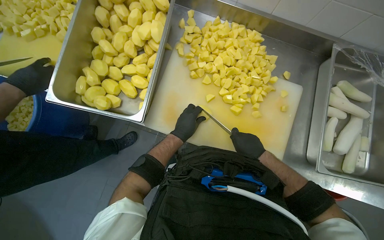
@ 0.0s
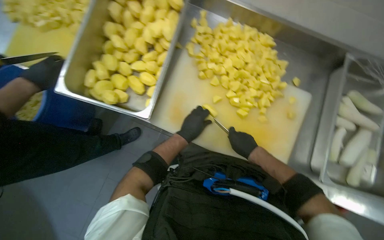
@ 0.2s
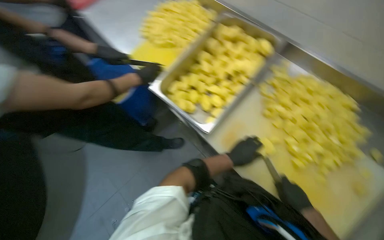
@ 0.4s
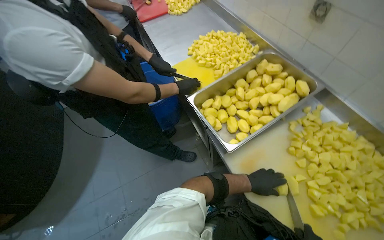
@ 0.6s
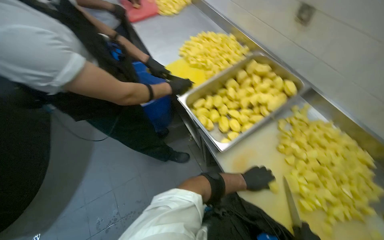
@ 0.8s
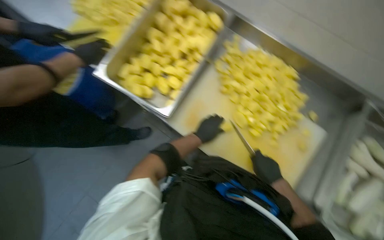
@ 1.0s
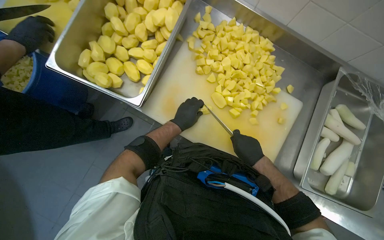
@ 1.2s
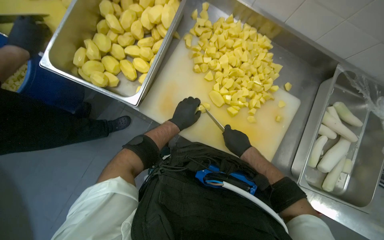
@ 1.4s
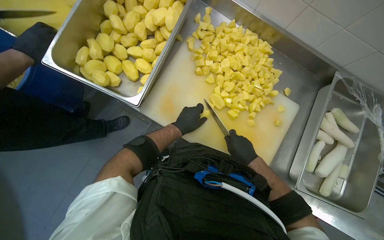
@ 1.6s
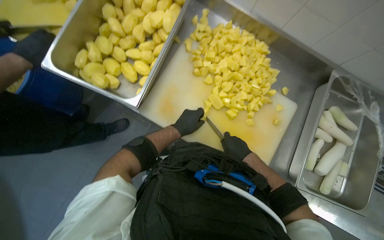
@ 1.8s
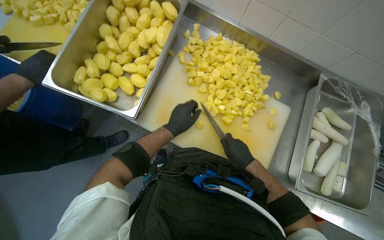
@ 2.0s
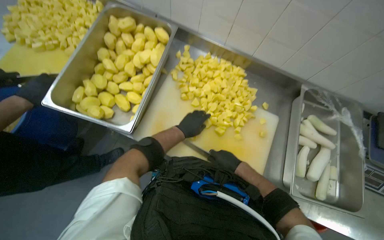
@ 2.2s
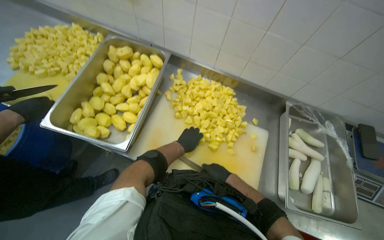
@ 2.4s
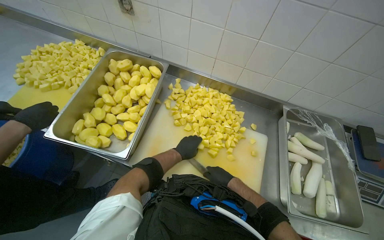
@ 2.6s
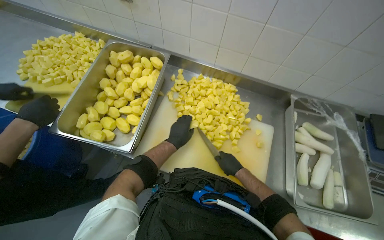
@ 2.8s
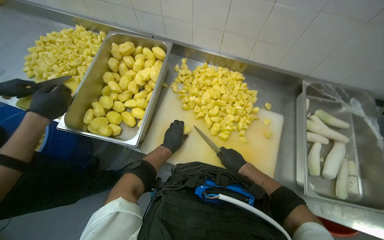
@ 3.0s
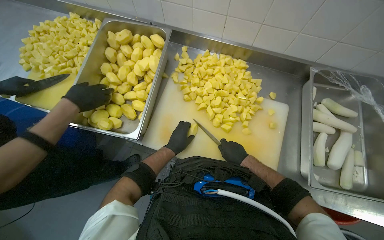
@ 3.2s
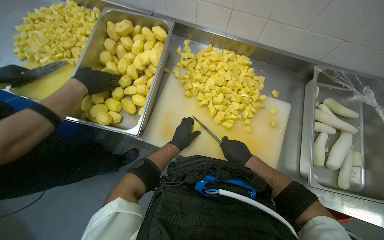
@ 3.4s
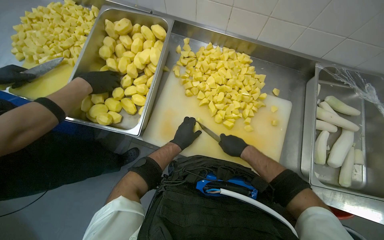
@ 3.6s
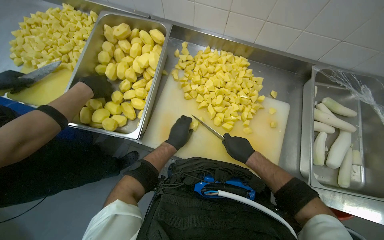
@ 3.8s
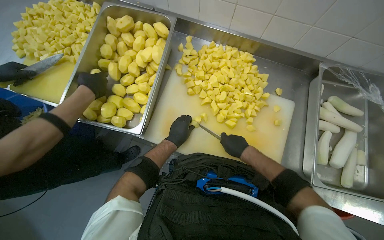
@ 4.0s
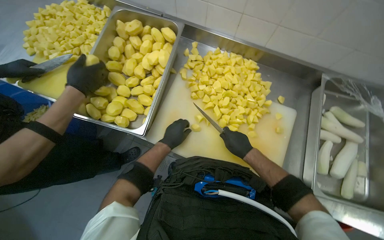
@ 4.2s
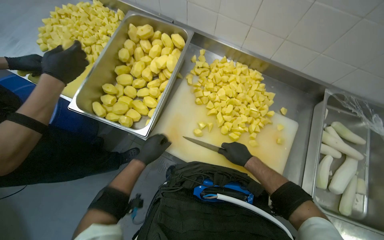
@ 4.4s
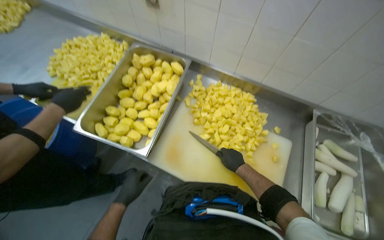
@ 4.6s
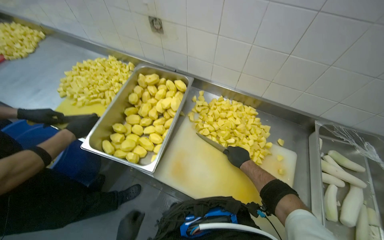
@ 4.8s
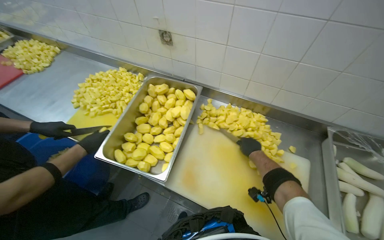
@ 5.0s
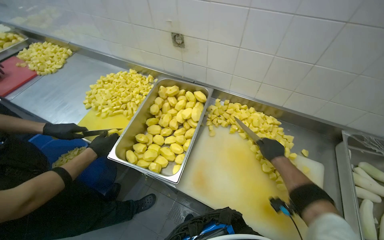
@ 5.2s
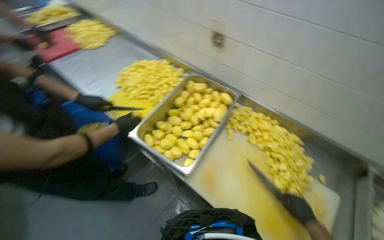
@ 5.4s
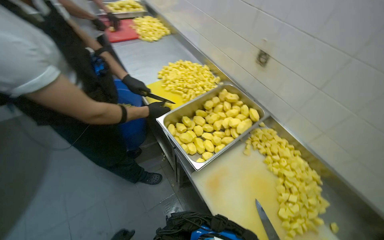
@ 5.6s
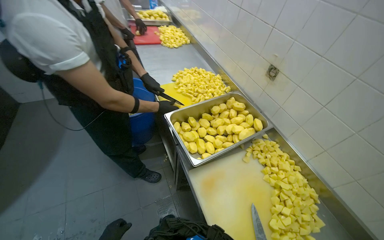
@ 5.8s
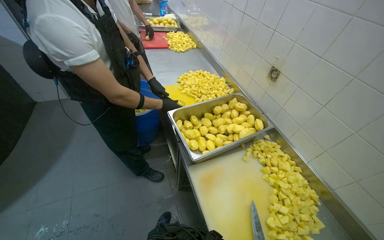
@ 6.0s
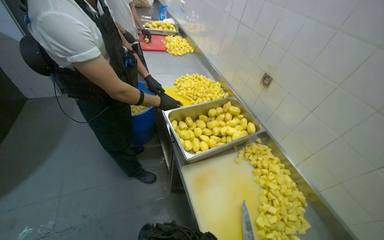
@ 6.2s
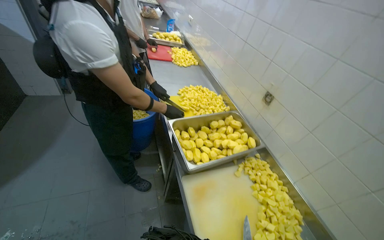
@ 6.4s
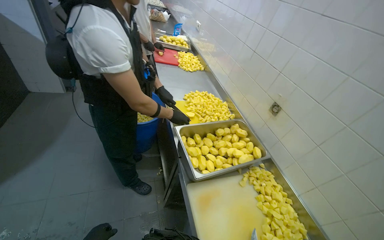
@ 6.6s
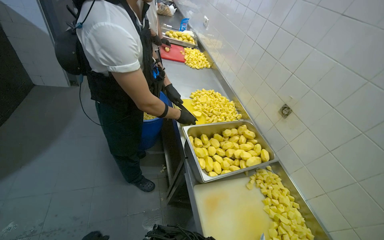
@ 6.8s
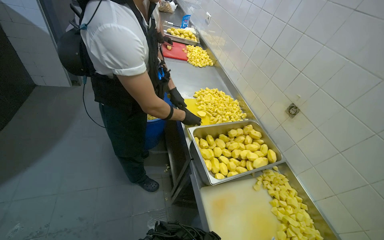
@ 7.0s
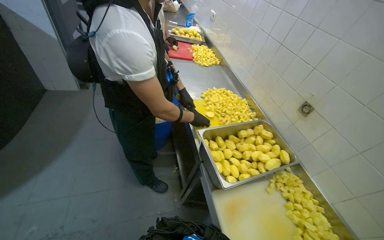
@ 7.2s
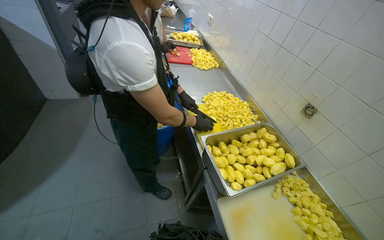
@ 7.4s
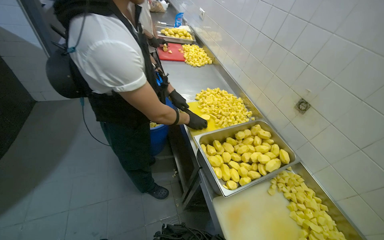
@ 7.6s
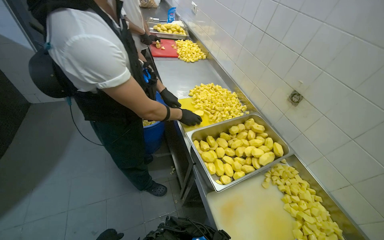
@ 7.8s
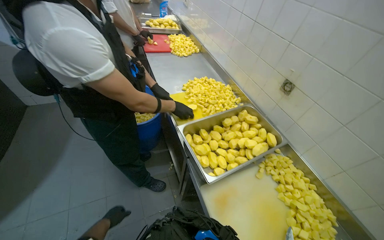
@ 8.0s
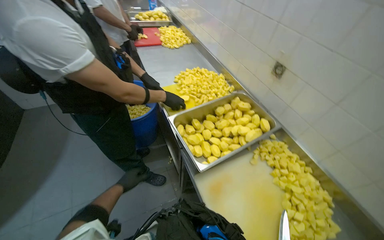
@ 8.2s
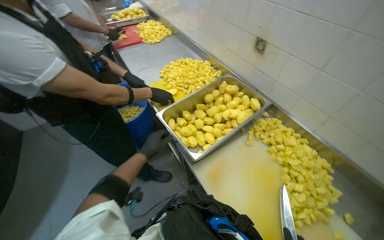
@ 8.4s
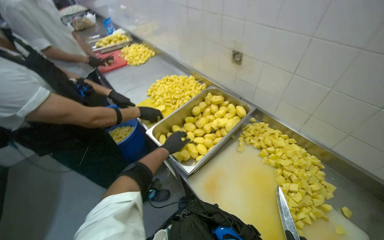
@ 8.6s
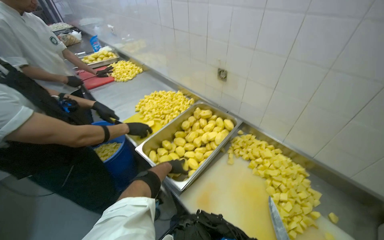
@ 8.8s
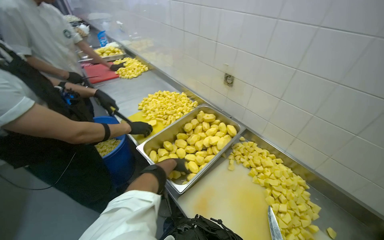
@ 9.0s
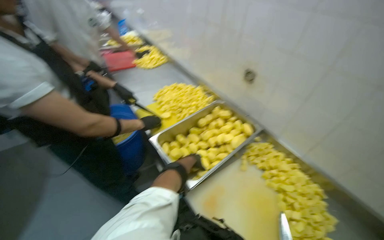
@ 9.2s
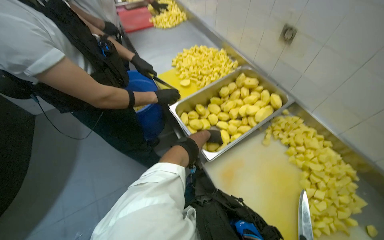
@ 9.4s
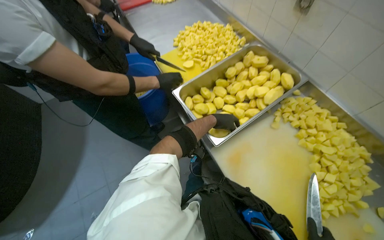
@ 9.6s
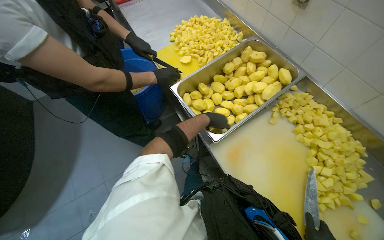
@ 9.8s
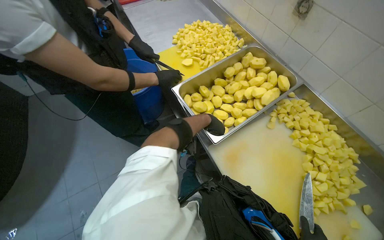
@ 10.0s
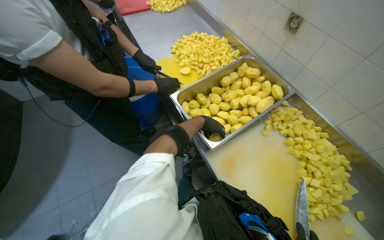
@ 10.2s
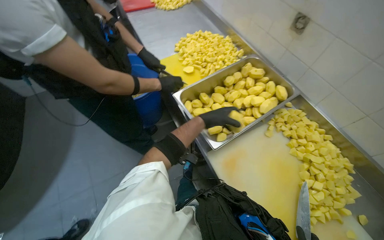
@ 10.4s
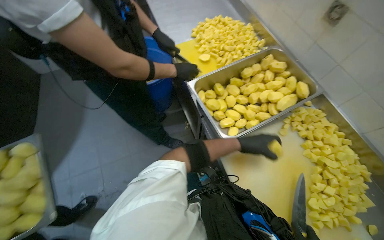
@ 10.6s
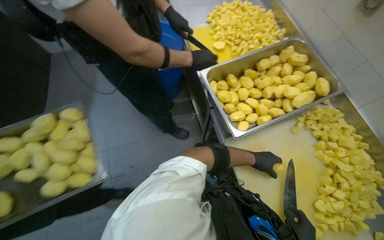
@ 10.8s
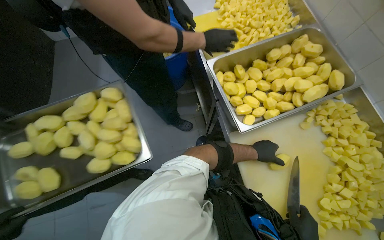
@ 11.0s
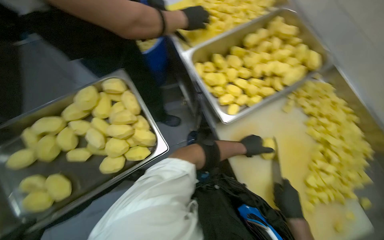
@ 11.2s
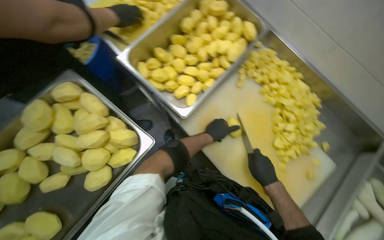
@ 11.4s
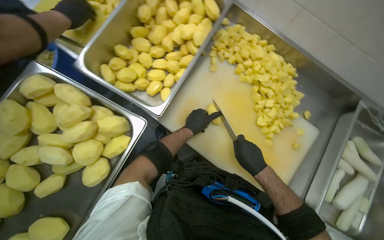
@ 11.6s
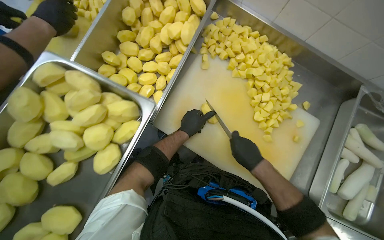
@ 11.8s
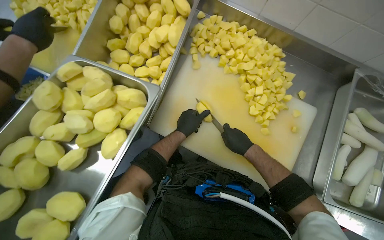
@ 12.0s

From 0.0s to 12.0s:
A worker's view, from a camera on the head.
Job: preparing food.
The whole recording: Cutting potatoes into pieces. The worker cuts peeled potatoes into smaller pieces on a white cutting board.
From 3.0s to 4.4s: The left hand goes roughly 10 cm to the left.
From 4.4s to 6.0s: The head rotates roughly 45 degrees to the left. The view tips upward by about 25 degrees.
From 9.0s to 10.4s: The view tips downward by roughly 20 degrees.
From 10.4s to 12.0s: The view tilts approximately 20 degrees downward. Everything in view rotates approximately 35 degrees counterclockwise.

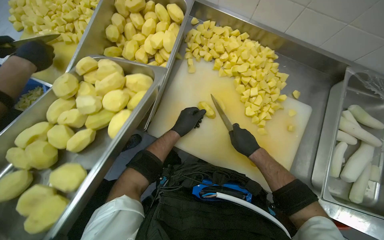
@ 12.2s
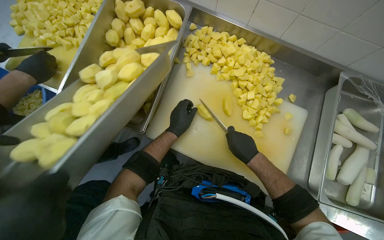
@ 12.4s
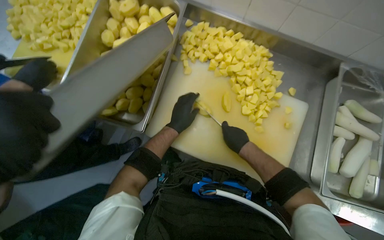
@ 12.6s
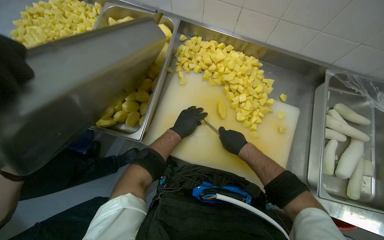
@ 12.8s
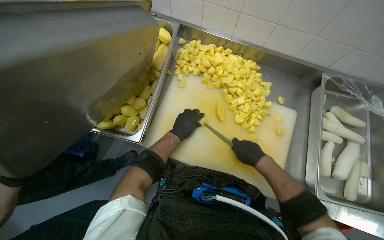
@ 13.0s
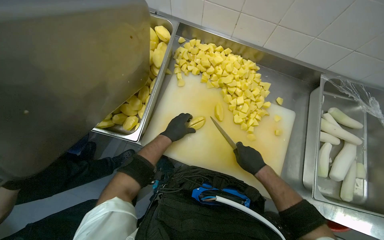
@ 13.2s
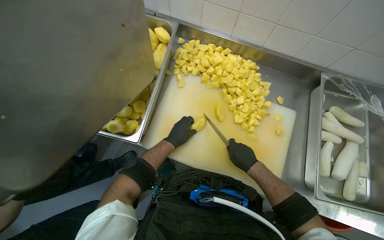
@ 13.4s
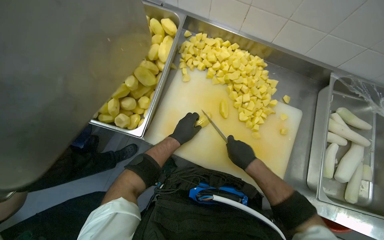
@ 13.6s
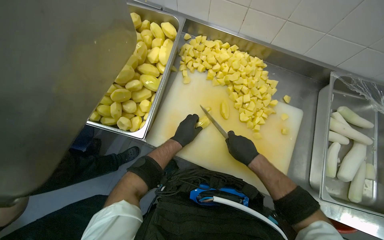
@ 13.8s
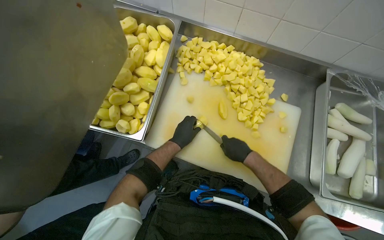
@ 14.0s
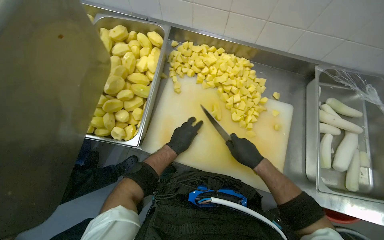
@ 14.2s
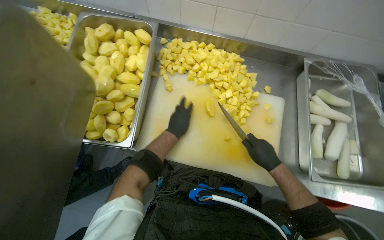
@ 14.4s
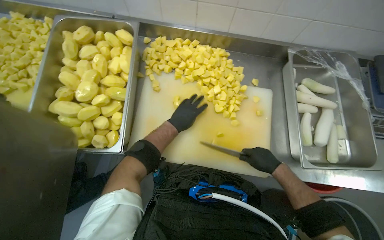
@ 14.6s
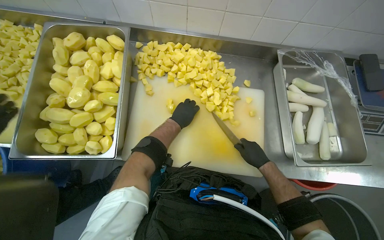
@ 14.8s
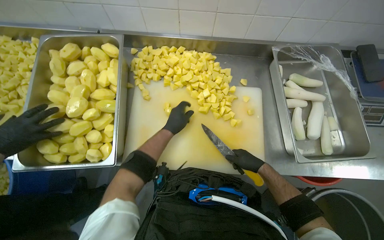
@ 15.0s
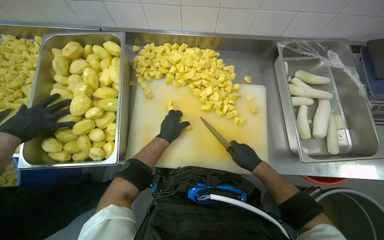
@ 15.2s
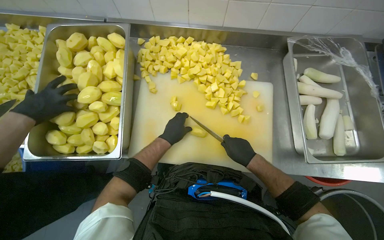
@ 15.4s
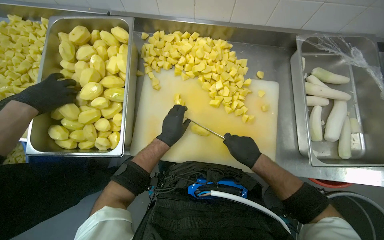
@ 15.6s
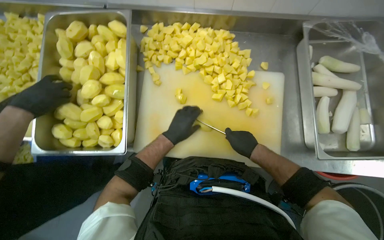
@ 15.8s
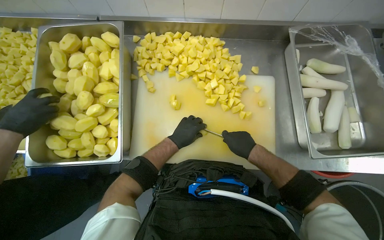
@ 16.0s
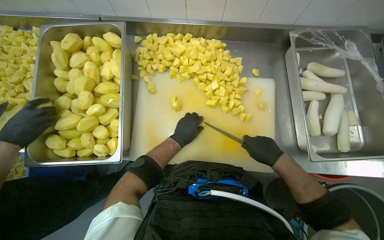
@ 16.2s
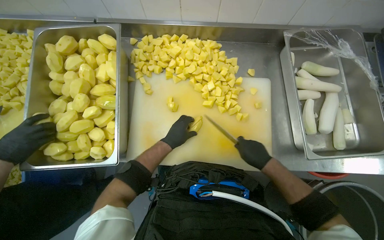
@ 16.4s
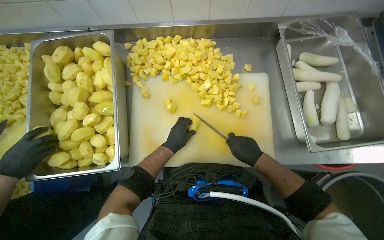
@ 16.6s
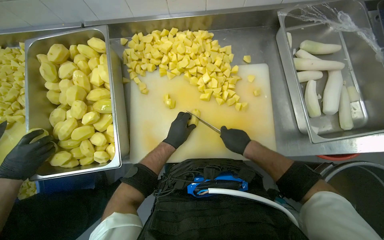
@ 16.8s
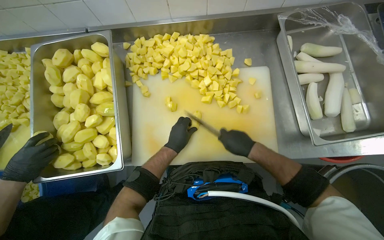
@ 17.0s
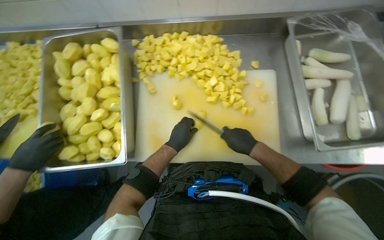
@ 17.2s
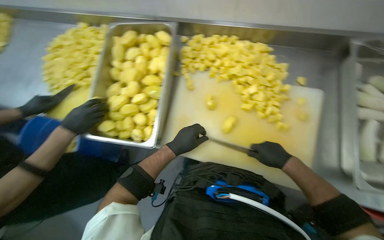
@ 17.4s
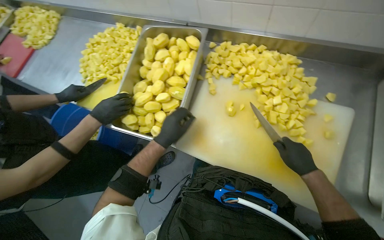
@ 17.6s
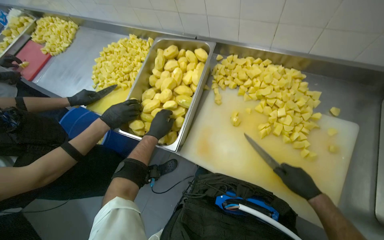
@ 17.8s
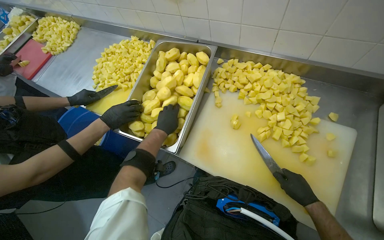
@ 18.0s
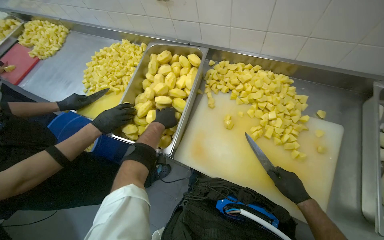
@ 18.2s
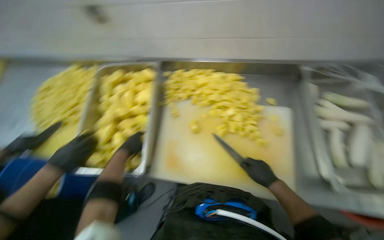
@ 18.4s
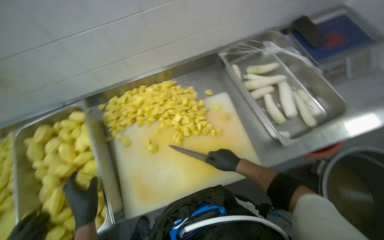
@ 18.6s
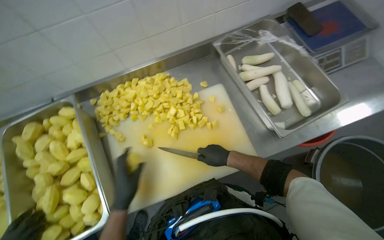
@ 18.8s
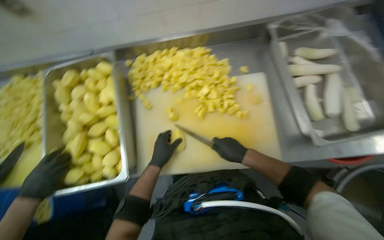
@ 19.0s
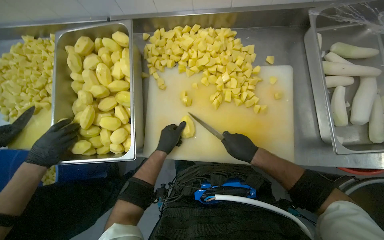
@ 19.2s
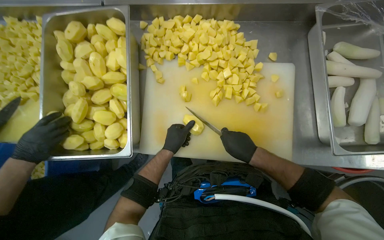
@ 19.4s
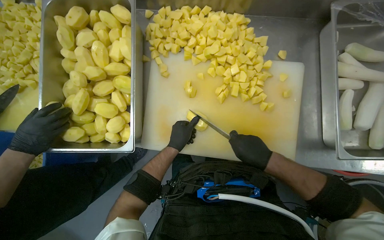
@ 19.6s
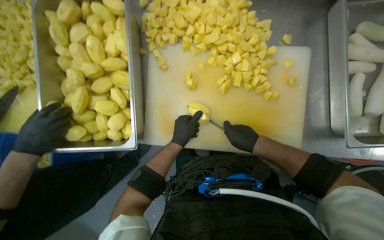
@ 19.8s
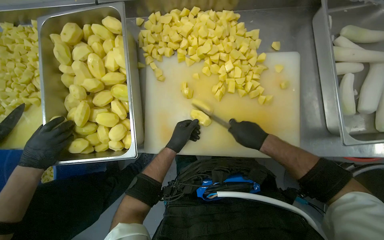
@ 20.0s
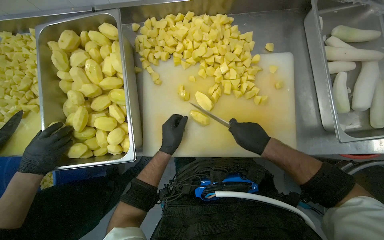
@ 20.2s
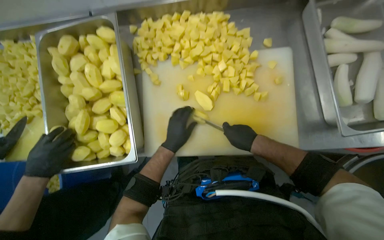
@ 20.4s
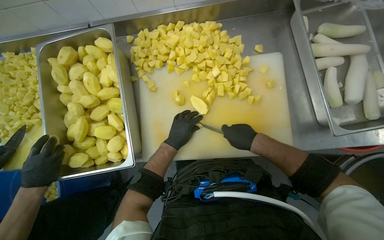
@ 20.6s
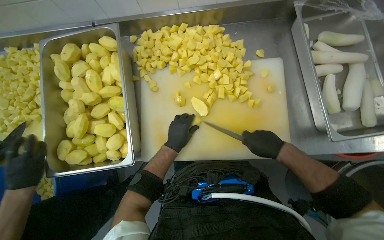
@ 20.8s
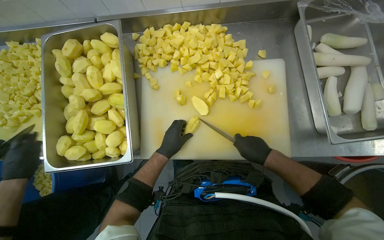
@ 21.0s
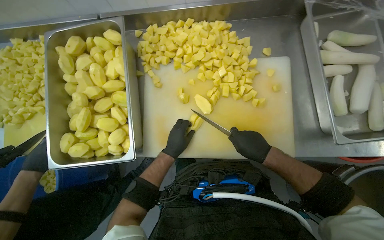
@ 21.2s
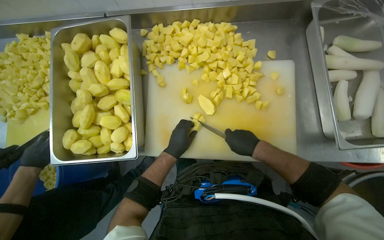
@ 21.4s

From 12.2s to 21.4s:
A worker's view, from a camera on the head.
Job: preparing food.
The whole recording: Cutting potatoes into pieces. The worker cuts peeled potatoes into smaller pieces on a white cutting board.
From 12.2s to 13.8s: The hands stay close to where they were, moving slightly.
From 15.2s to 16.8s: The hands are busy where they are.
From 16.8s to 18.4s: The camera pitches upward, by roughly 15 degrees.
From 18.4s to 19.8s: The view tips downward by approximately 20 degrees.
From 19.8s to 21.4s: The hands are busy where they are.
